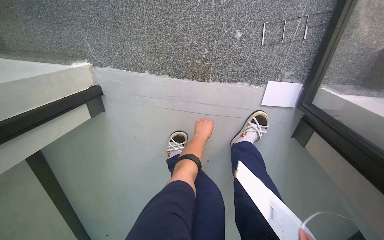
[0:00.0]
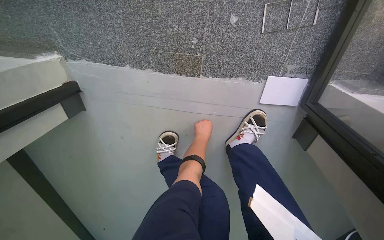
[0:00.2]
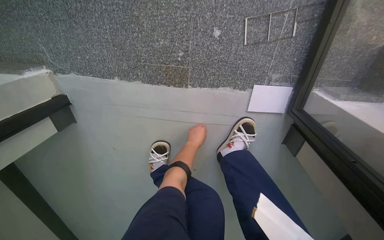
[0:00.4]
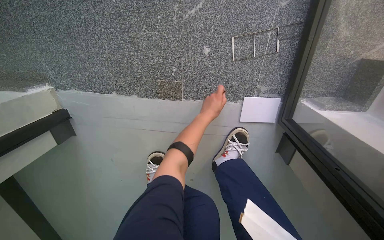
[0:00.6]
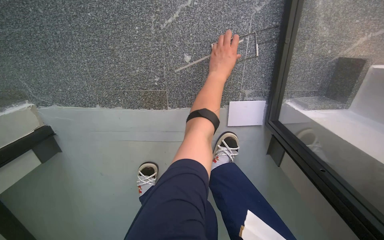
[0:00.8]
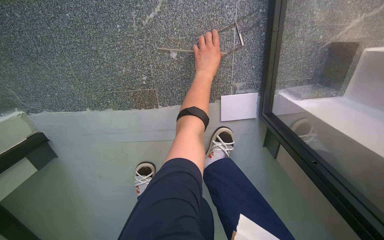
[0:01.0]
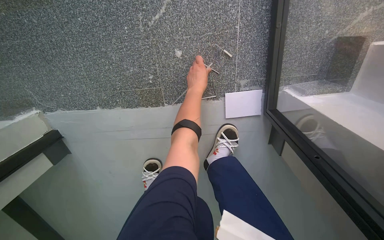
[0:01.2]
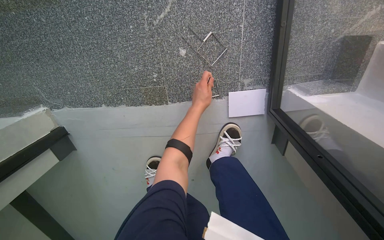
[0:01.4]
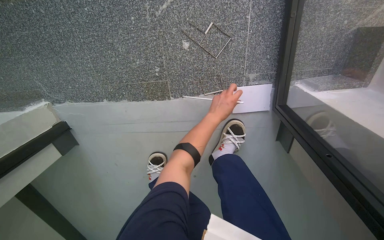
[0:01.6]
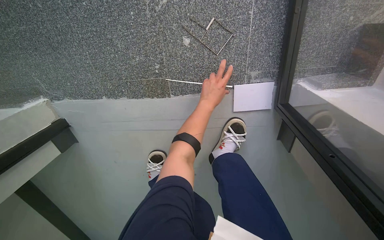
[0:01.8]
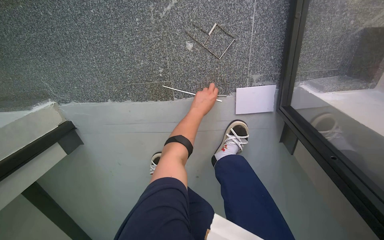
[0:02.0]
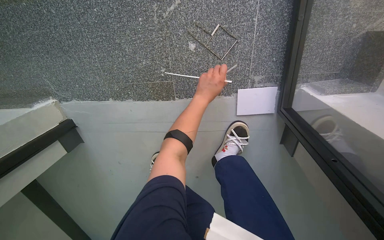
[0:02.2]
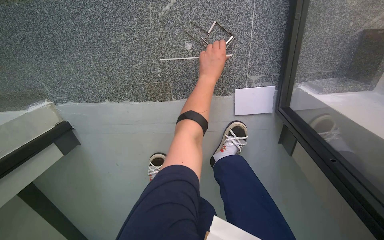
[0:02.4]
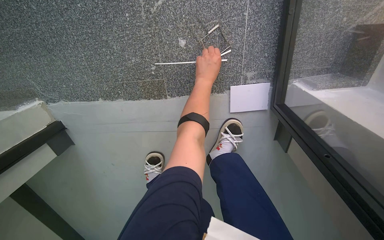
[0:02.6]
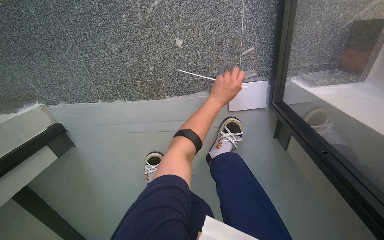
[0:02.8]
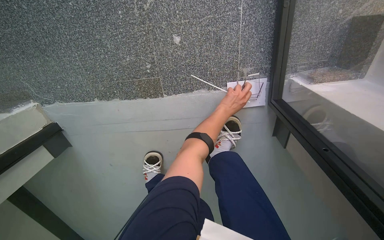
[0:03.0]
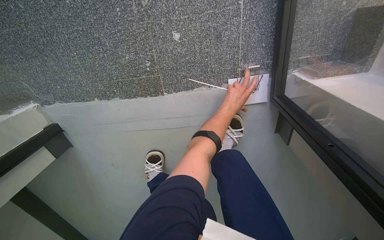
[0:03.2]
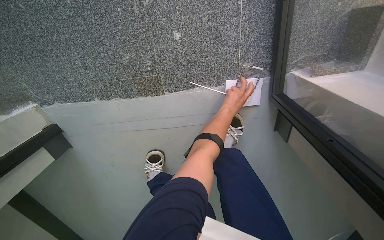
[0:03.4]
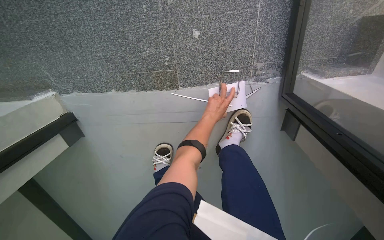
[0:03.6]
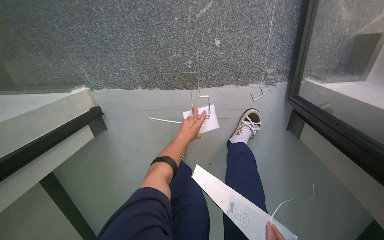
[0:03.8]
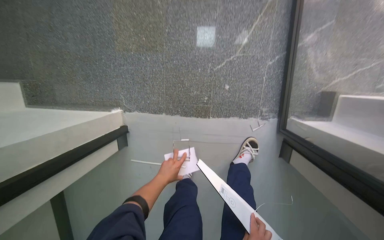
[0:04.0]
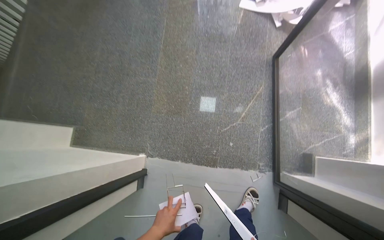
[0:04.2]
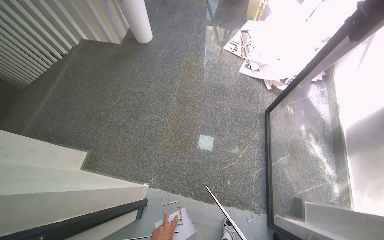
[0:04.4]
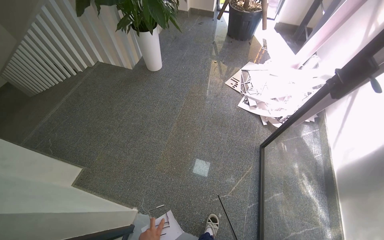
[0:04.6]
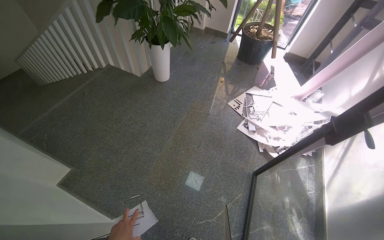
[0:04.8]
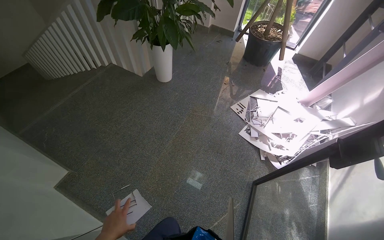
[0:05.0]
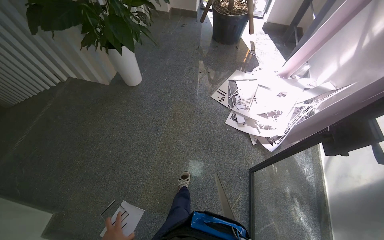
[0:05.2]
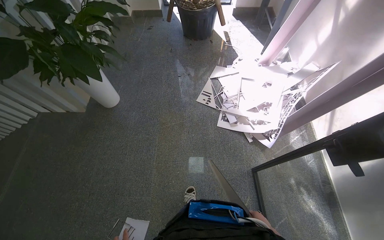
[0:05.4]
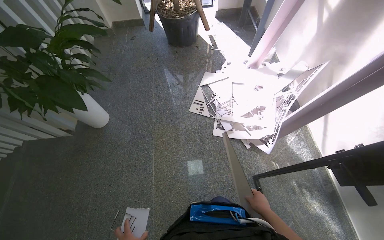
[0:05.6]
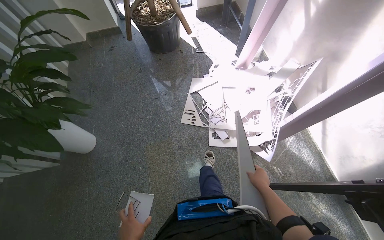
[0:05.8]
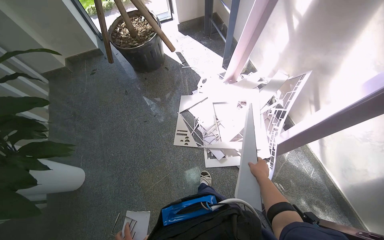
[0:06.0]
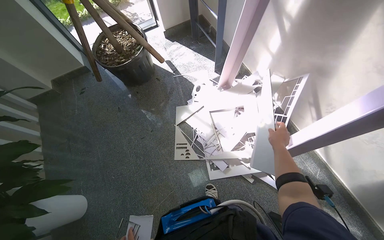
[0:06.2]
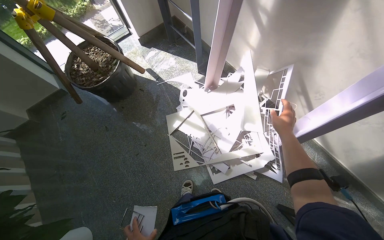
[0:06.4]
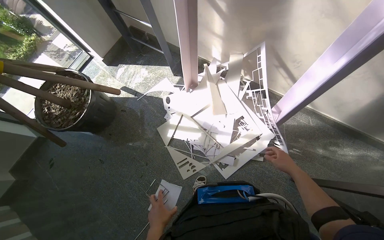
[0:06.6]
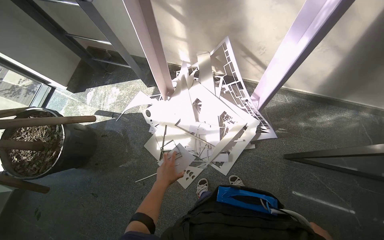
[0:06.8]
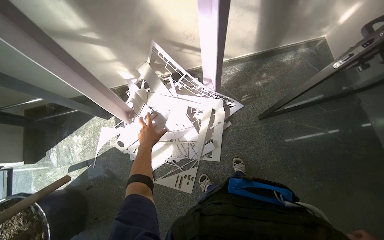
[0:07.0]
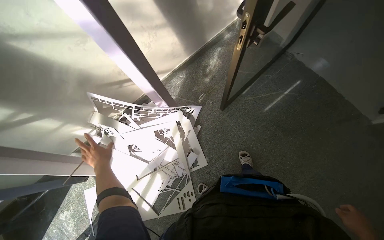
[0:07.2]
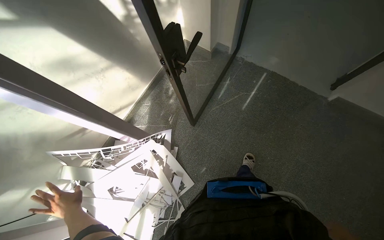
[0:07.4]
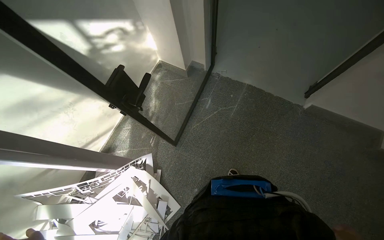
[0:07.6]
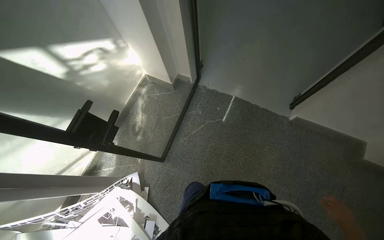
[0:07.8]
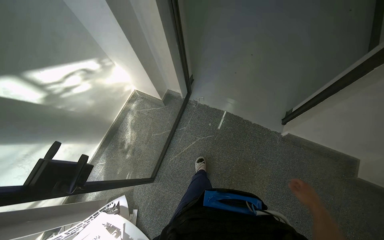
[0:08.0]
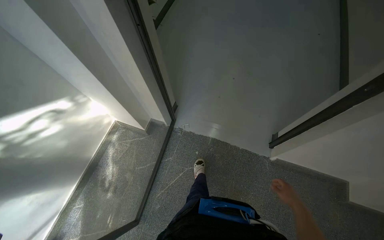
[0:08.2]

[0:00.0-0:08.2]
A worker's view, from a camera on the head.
Job: organizing items.
The whole recording: Sorting and arranging paper cutouts. The worker sorts and arranges various paper cutouts on the table, examining them for assembly.
0:00.0 to 0:01.6: The left hand travels up the picture and back again, about 35 cm each way.
0:03.2 to 0:05.0: The camera is carried roughly 1 m. The view tilts about 60 degrees upward. The scene rotates clockwise by approximately 35 degrees.
0:05.0 to 0:06.6: The camera travels roughly 1.5 m. The wearer's head swings approximately 85 degrees to the right. The view tips downward by approximately 10 degrees.
0:06.6 to 0:08.2: The camera travels about 1 m. The head rotates about 105 degrees to the right. The view tilts approximately 20 degrees upward.

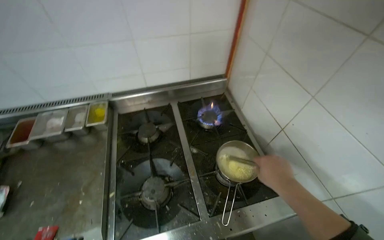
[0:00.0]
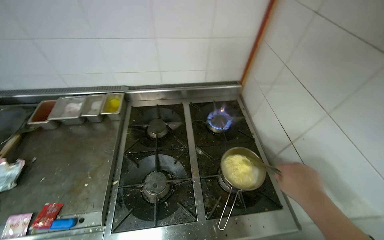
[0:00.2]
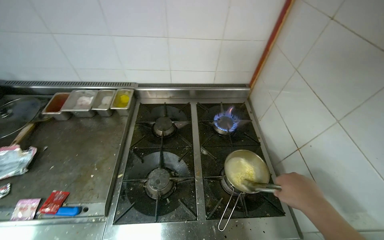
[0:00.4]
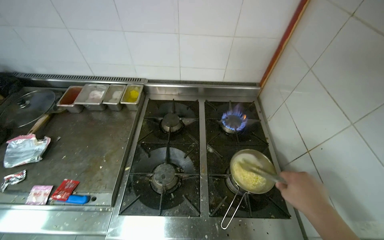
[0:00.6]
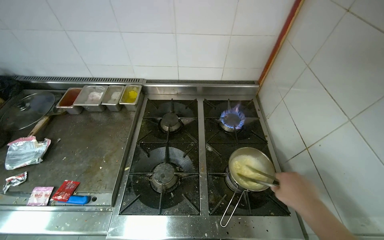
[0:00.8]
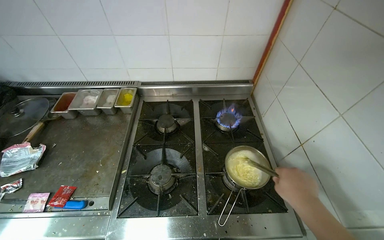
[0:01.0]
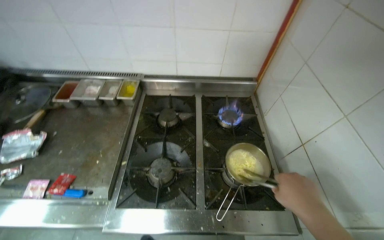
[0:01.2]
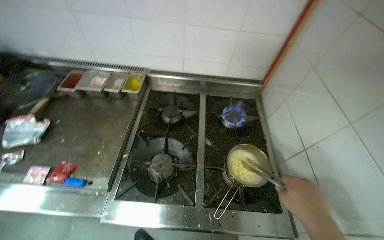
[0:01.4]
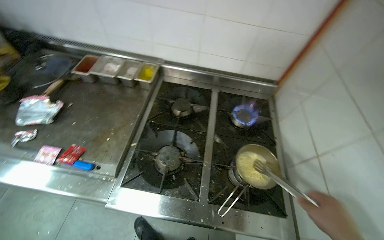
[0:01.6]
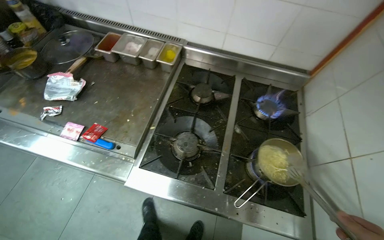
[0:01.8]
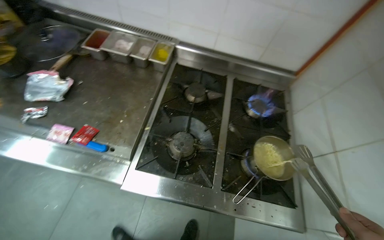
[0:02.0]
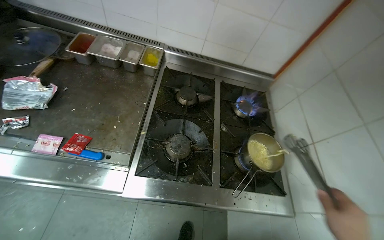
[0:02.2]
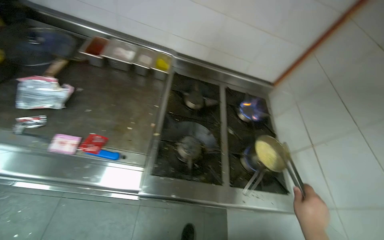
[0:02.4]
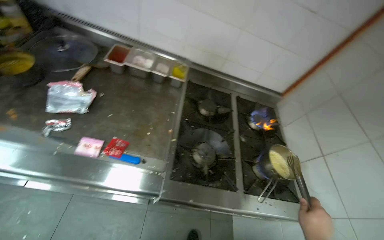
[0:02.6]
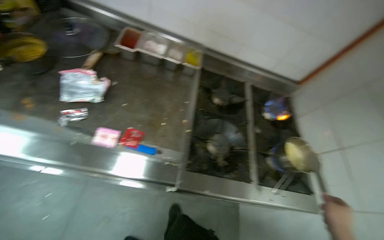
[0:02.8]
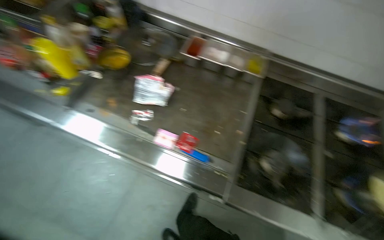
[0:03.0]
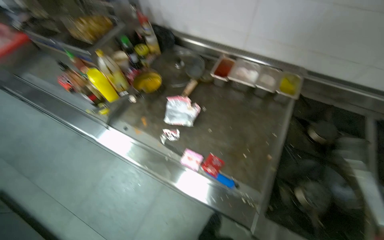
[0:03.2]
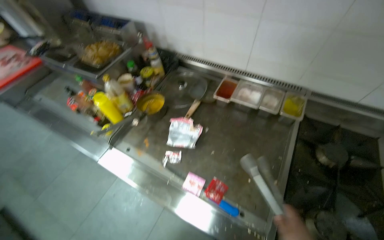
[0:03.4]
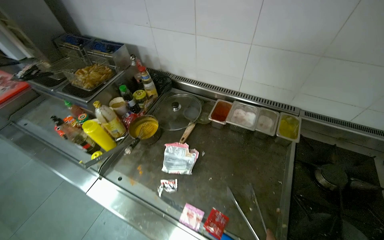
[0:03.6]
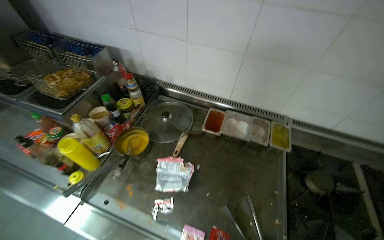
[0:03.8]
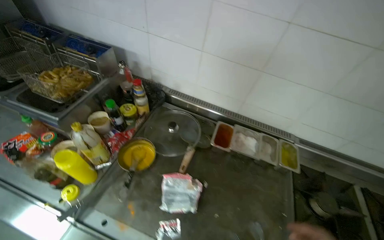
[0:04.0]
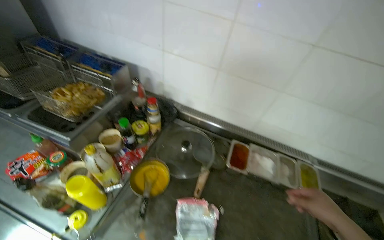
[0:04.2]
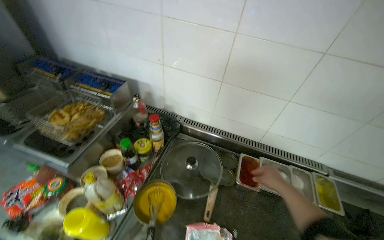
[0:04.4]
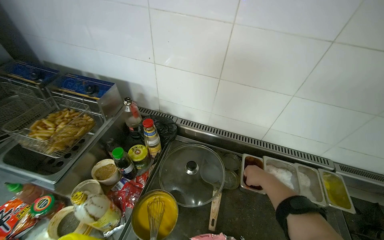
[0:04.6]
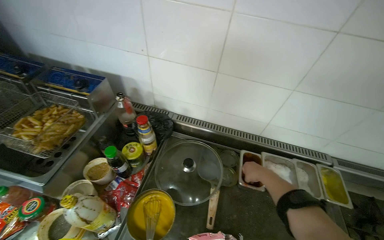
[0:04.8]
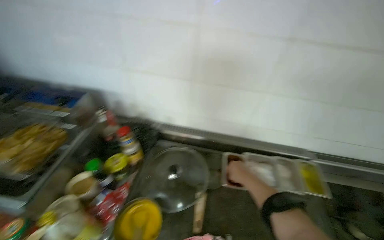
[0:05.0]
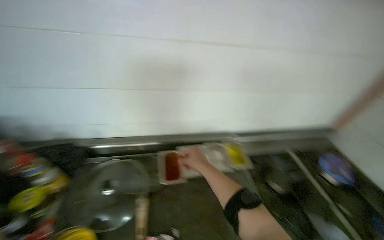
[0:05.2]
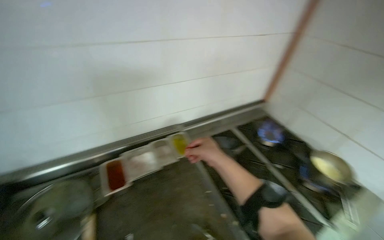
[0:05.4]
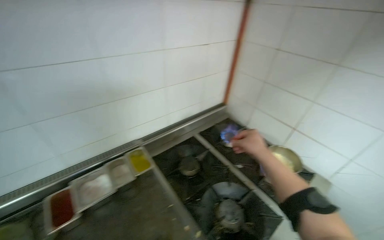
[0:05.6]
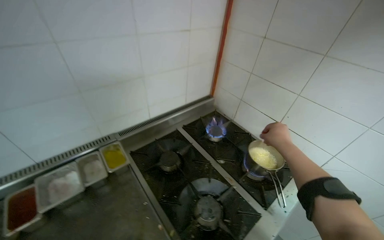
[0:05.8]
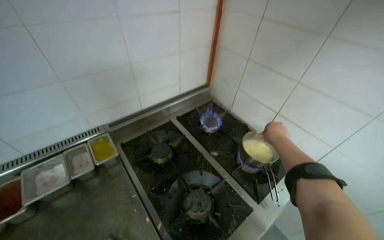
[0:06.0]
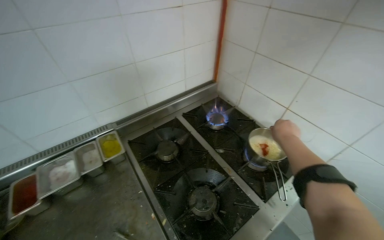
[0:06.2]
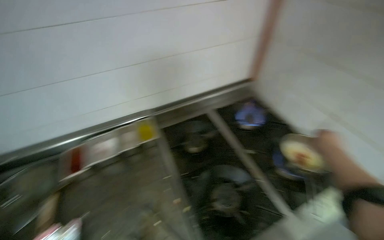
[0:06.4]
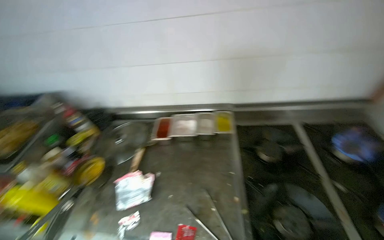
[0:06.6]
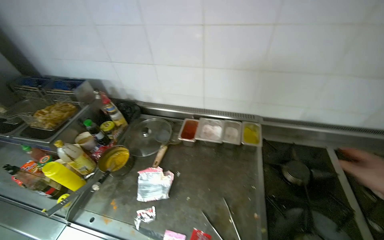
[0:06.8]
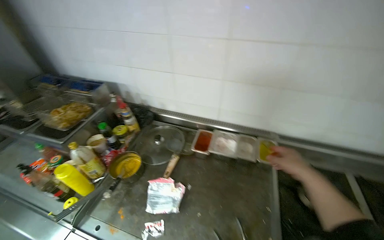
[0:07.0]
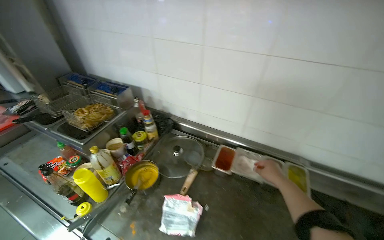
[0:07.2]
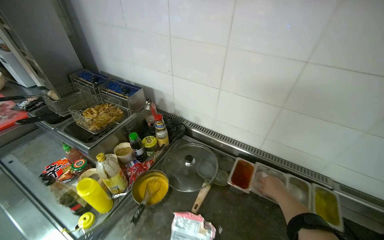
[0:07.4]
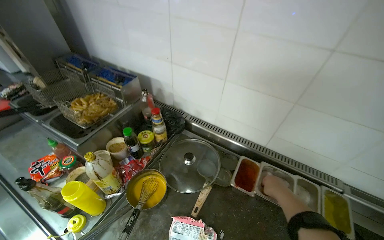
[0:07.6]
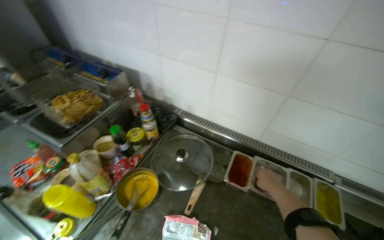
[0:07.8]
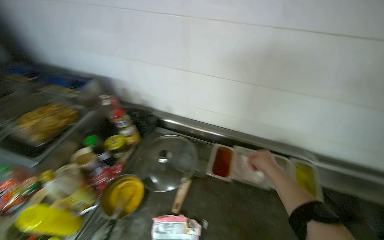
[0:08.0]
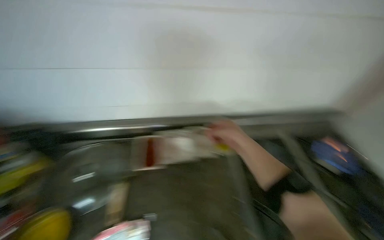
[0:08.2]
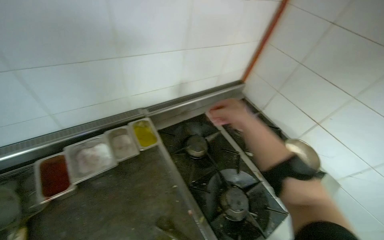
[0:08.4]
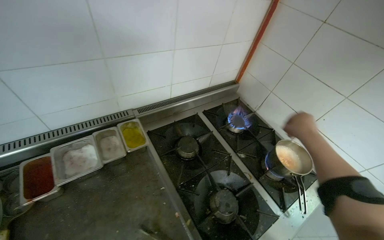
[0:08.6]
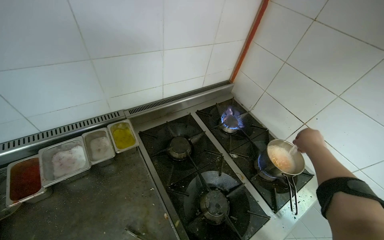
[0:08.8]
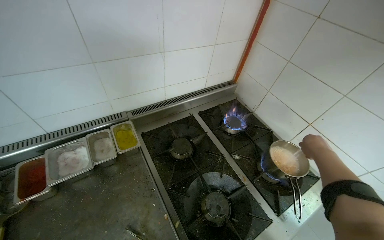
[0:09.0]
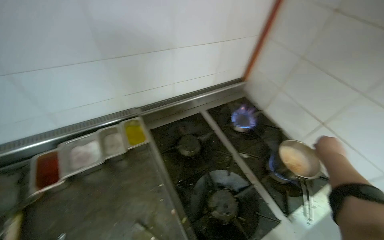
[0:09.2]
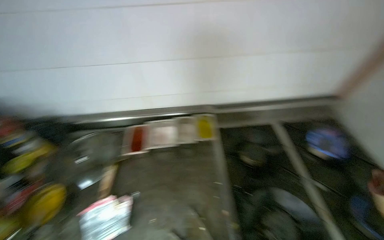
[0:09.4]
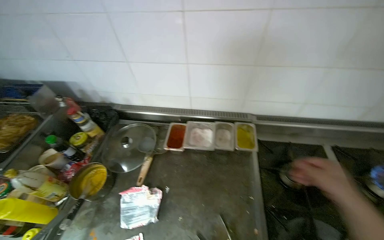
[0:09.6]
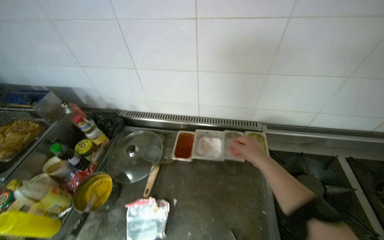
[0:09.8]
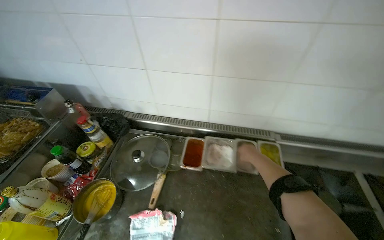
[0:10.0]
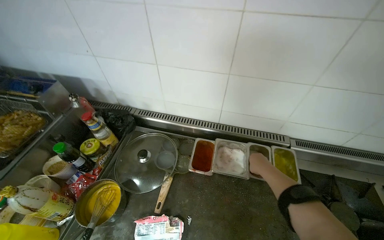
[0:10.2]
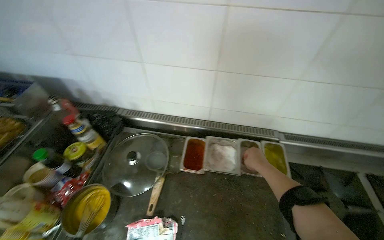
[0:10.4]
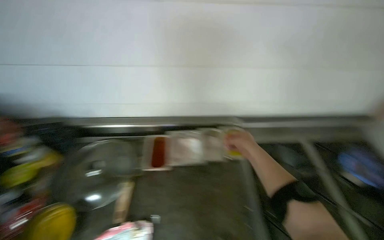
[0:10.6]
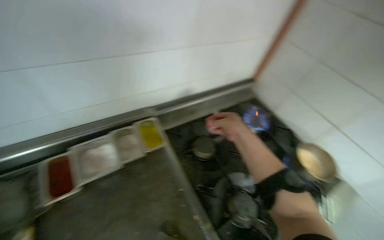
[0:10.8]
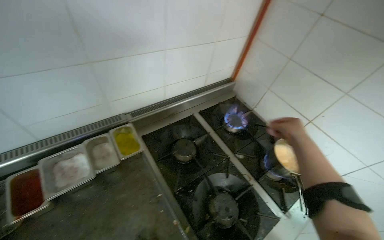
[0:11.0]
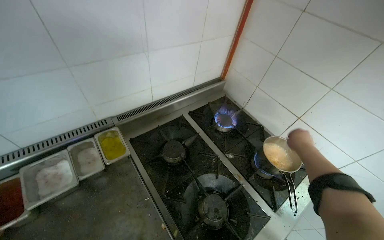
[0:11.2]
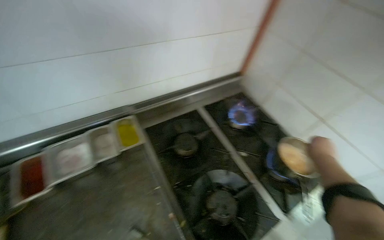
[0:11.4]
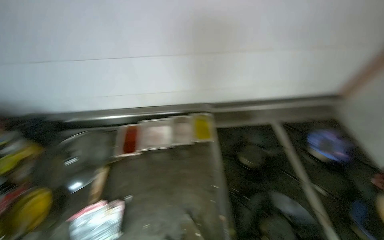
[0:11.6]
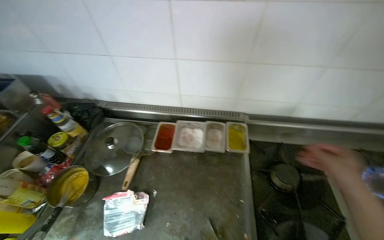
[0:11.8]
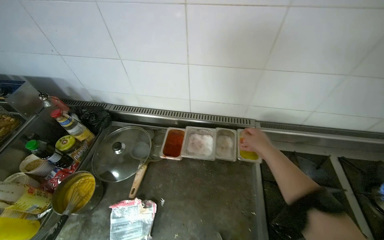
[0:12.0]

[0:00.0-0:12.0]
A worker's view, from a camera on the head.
Job: cooking food.
The whole recording: Cooking ingredients in pot. The worker stirs and adds ingredients to a pot on the stove.
0:01.6 to 0:03.0: The head travels to the left, some 50 cm.
0:03.0 to 0:04.4: The head travels some 50 cm. The camera pitches upward, by approximately 20 degrees.
0:04.4 to 0:06.0: The wearer moves roughly 70 cm. The wearer's head swings about 55 degrees to the right.
0:06.0 to 0:07.6: The head travels some 50 cm. The head rotates some 70 degrees to the left.
0:07.6 to 0:09.0: The wearer moves about 40 cm. The wearer's head swings some 40 degrees to the right.
0:09.0 to 0:10.4: The head rotates approximately 40 degrees to the left.
0:10.4 to 0:12.0: The camera is aimed approximately 20 degrees further to the left. The view tips upward by some 15 degrees.
